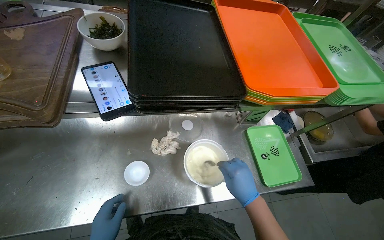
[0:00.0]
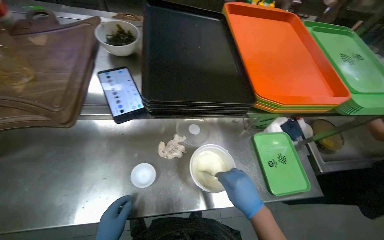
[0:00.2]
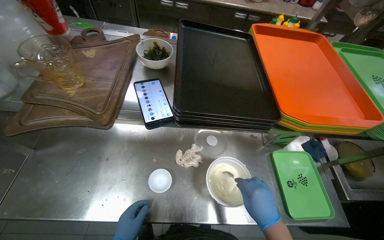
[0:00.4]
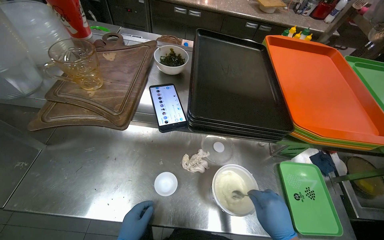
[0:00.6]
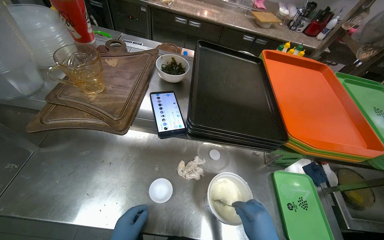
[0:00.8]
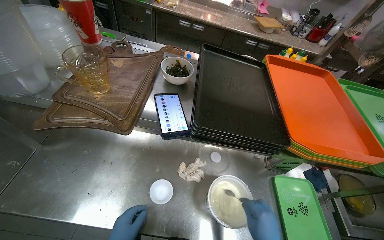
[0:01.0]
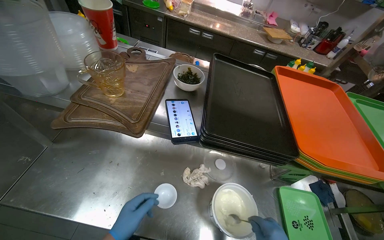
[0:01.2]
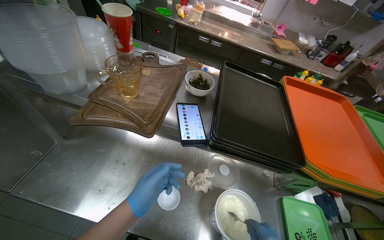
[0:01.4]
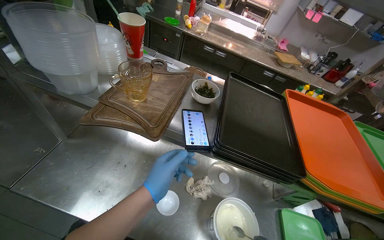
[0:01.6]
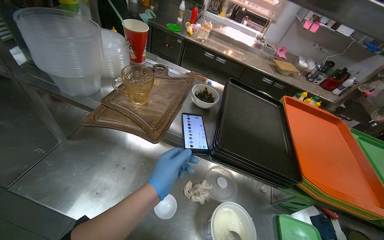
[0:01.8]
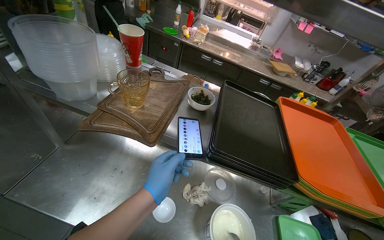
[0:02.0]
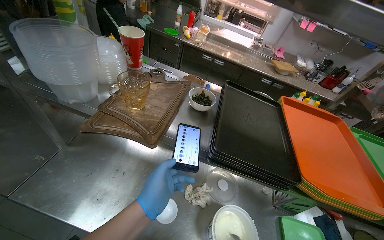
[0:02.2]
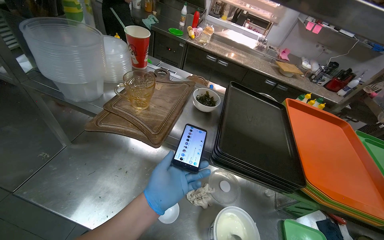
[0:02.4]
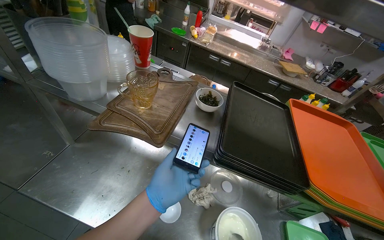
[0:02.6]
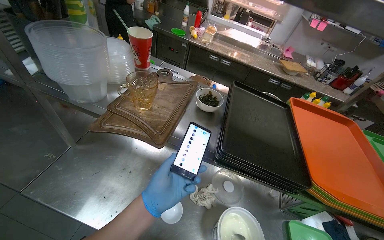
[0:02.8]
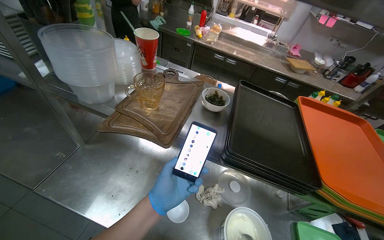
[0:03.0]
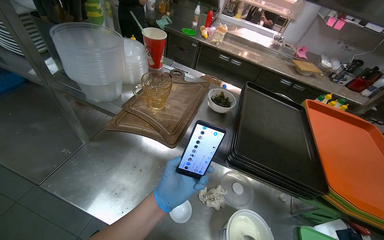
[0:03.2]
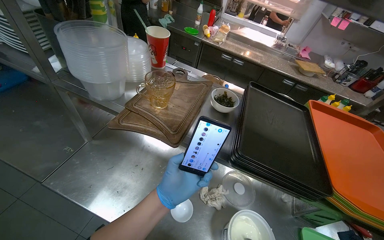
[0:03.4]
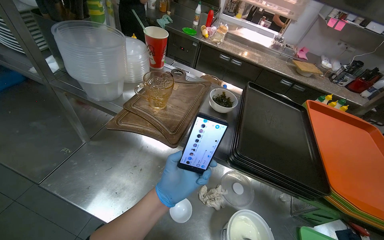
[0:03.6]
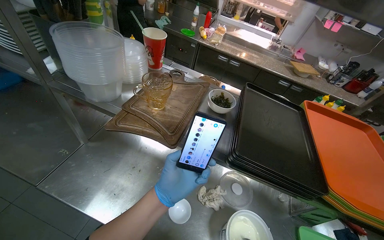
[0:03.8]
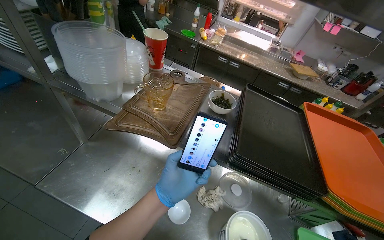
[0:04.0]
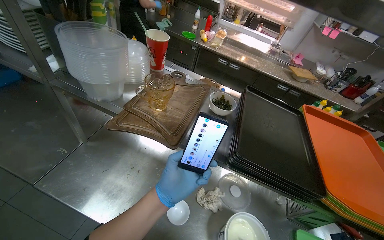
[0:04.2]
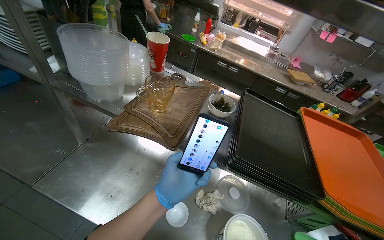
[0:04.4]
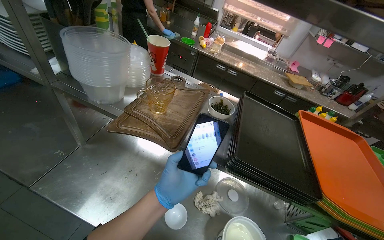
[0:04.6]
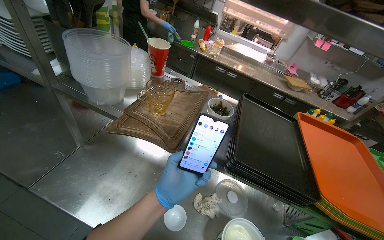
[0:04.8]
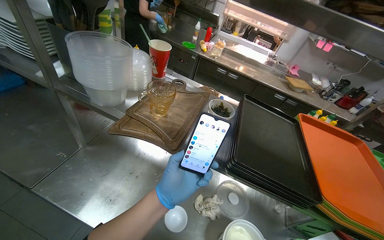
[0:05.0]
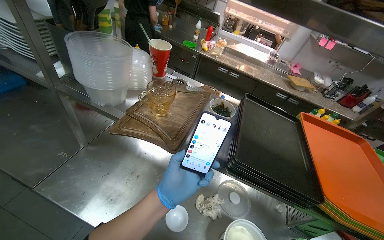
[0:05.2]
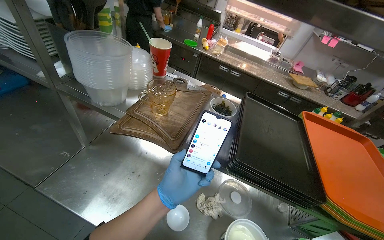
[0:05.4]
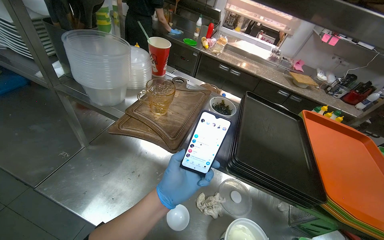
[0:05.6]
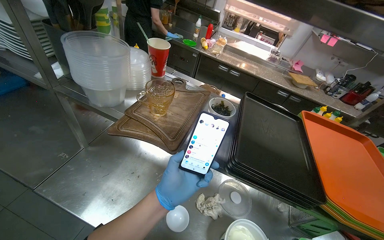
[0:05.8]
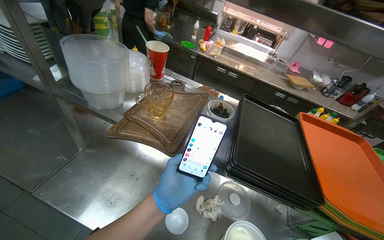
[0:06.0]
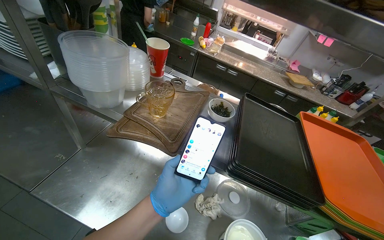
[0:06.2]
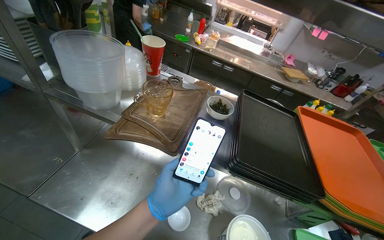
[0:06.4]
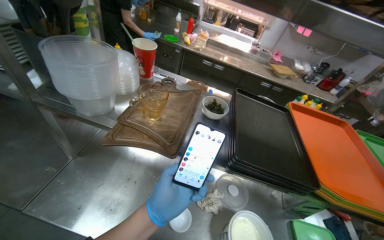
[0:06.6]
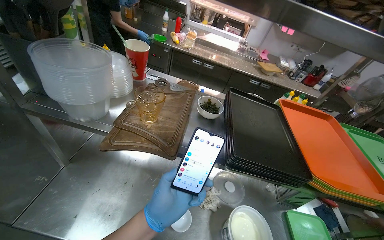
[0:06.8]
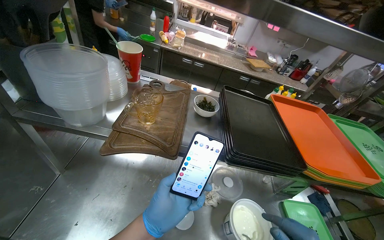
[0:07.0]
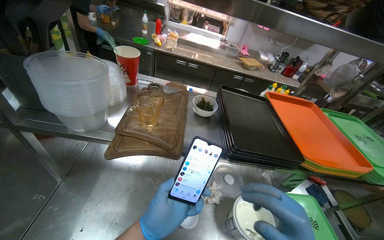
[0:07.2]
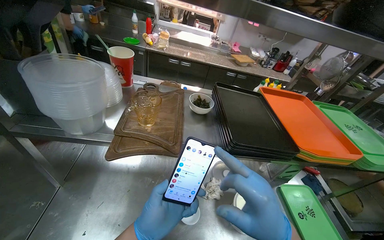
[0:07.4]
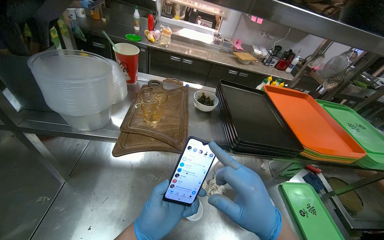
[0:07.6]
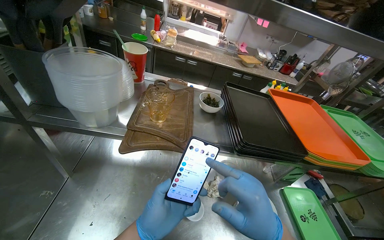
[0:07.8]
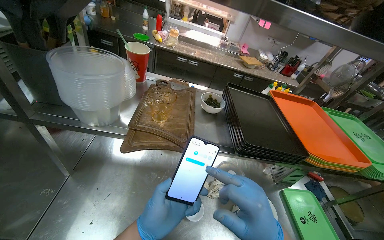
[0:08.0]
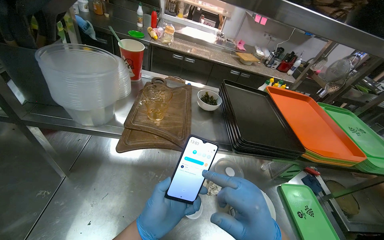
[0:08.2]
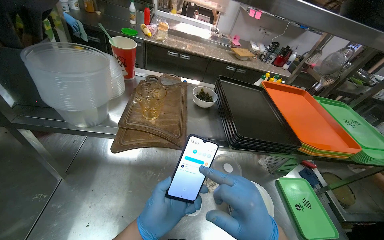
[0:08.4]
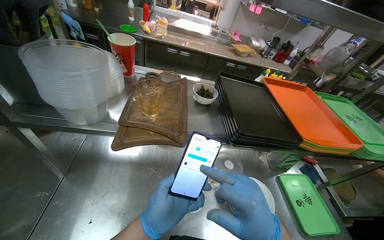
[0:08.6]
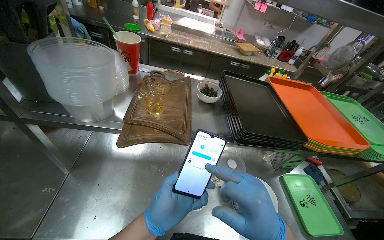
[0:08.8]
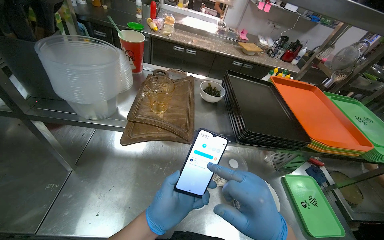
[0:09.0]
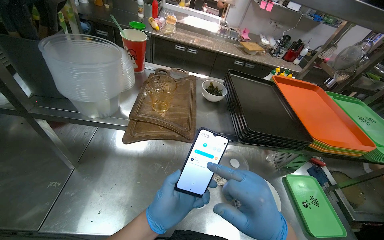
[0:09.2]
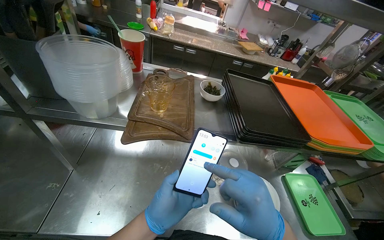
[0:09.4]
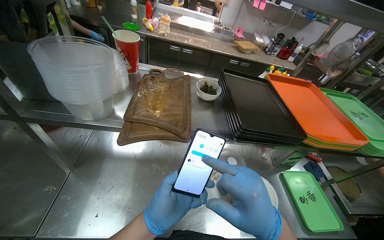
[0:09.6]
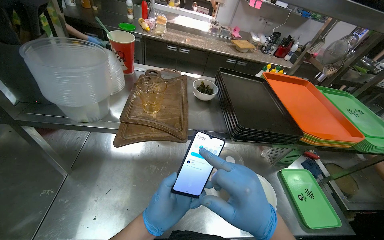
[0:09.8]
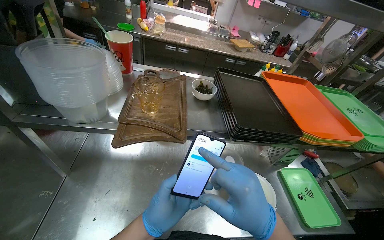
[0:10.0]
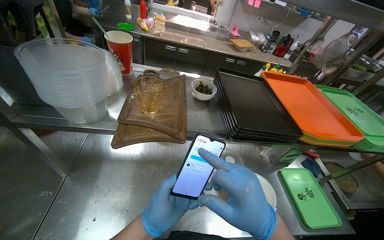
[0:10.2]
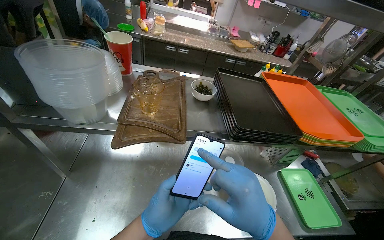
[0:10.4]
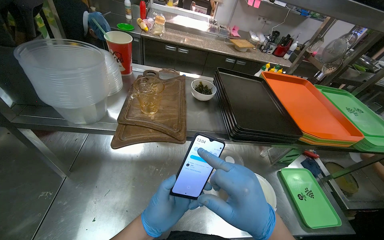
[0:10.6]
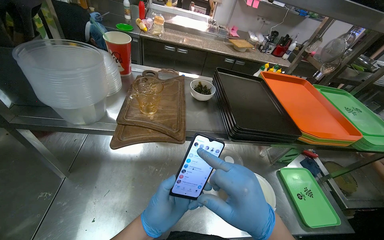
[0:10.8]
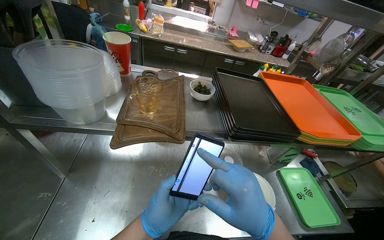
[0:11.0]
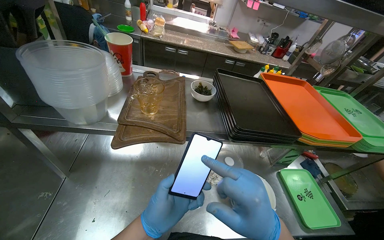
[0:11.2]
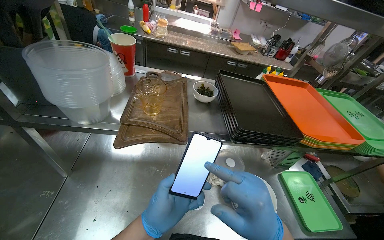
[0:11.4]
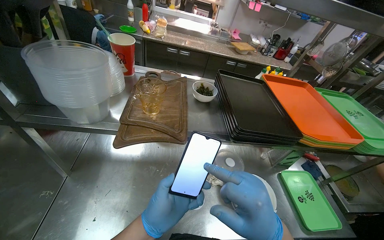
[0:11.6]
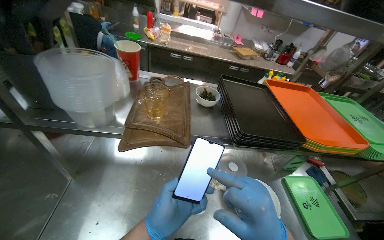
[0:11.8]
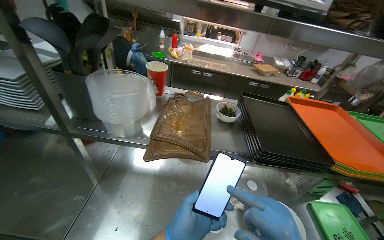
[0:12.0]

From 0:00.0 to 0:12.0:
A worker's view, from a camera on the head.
Job: preparing food.
The whole recording: Transferring product to smaller dish. The worker transfers the product from the white dish into a smaller dish.
From 0:00.0 to 0:01.6: The camera pitches upward, by about 15 degrees.
From 0:06.0 to 0:07.6: The head rotates roughly 20 degrees to the right.
From 0:09.0 to 0:10.4: The hands make small movements and keep their place.

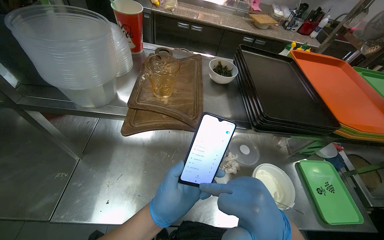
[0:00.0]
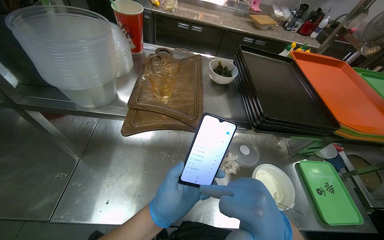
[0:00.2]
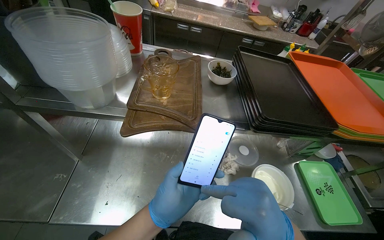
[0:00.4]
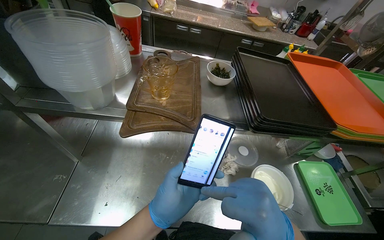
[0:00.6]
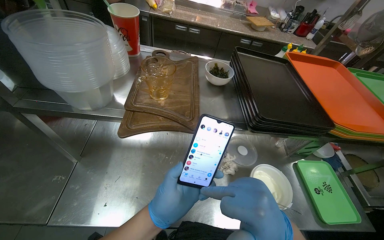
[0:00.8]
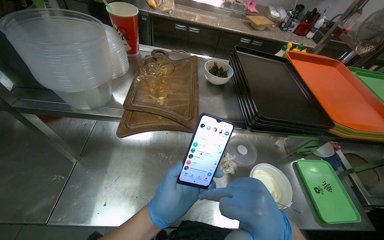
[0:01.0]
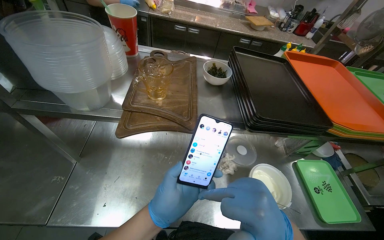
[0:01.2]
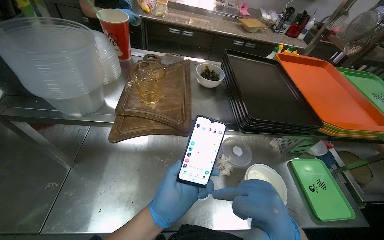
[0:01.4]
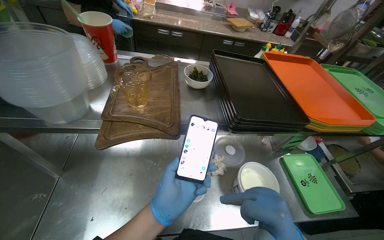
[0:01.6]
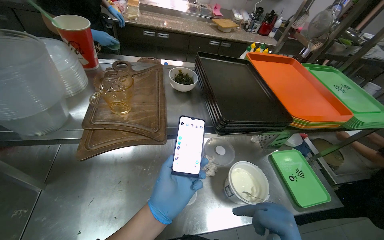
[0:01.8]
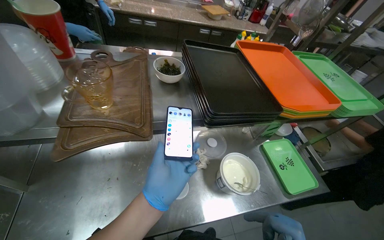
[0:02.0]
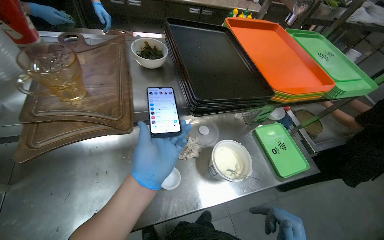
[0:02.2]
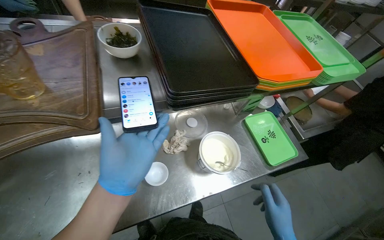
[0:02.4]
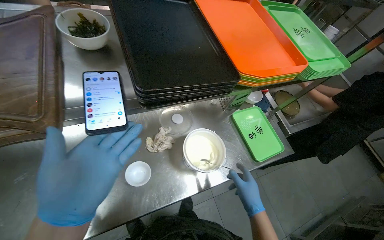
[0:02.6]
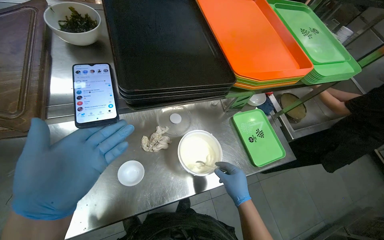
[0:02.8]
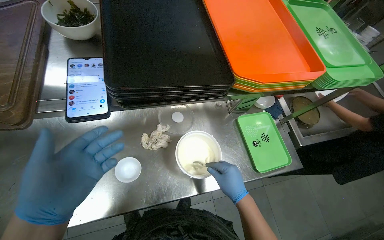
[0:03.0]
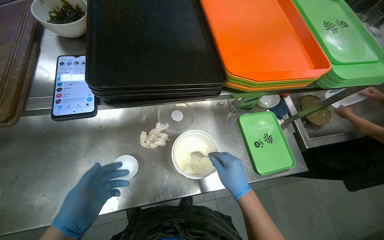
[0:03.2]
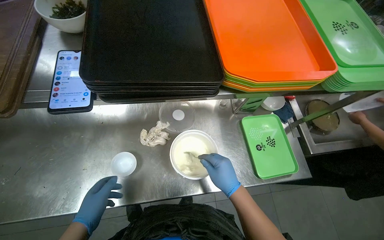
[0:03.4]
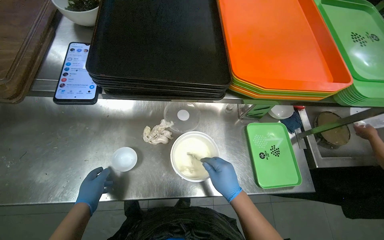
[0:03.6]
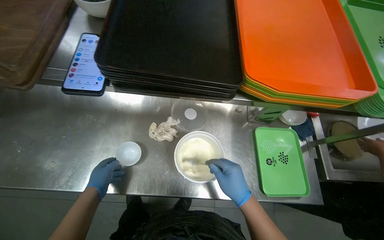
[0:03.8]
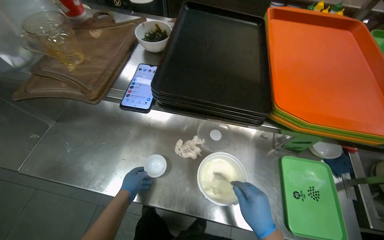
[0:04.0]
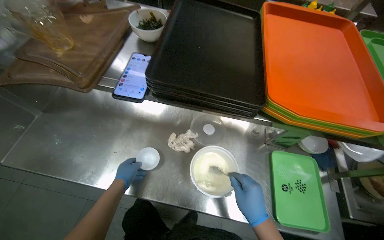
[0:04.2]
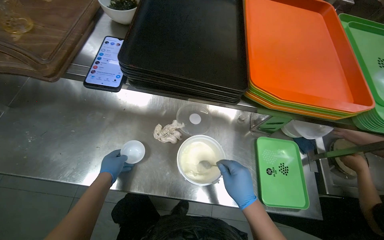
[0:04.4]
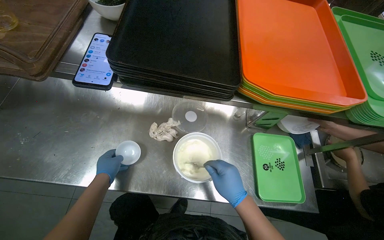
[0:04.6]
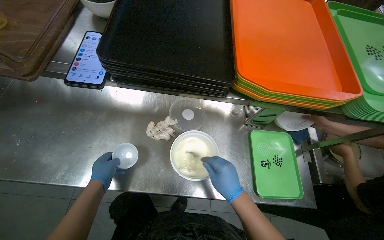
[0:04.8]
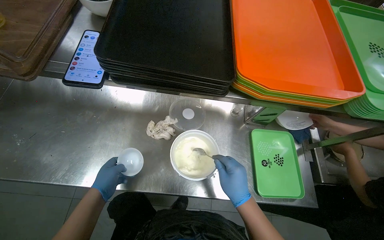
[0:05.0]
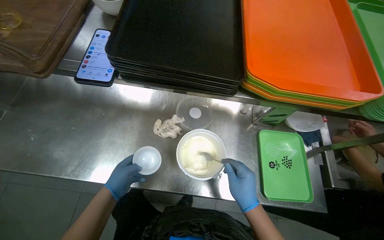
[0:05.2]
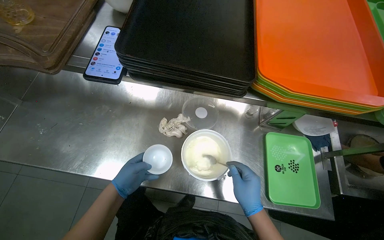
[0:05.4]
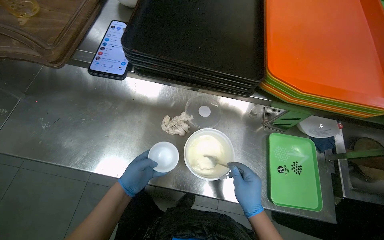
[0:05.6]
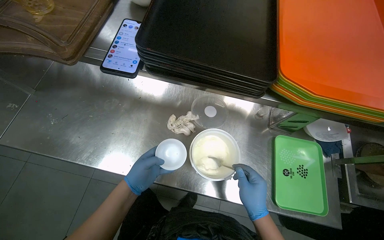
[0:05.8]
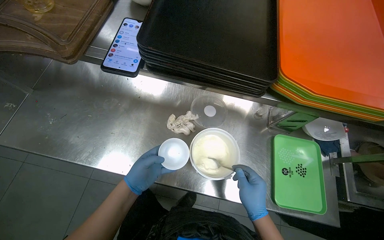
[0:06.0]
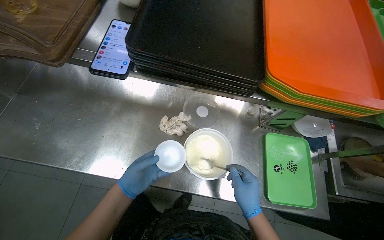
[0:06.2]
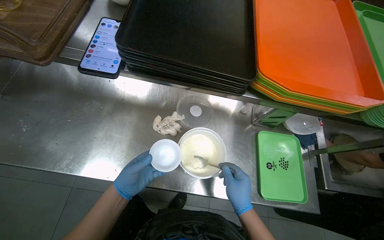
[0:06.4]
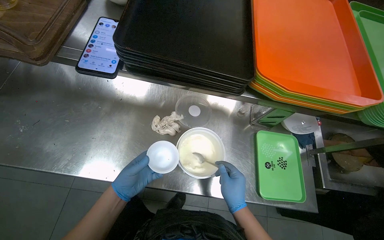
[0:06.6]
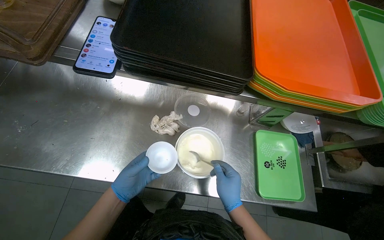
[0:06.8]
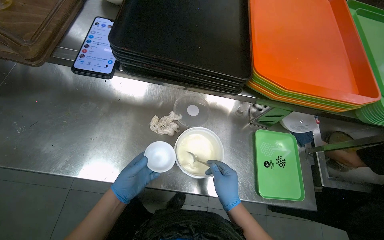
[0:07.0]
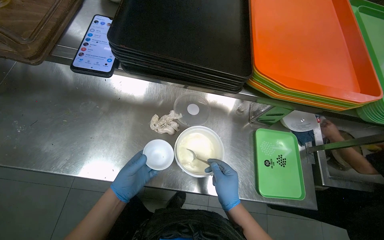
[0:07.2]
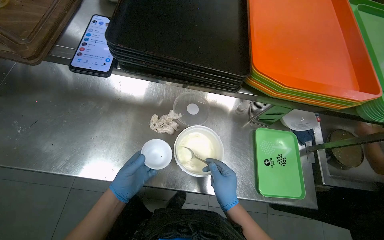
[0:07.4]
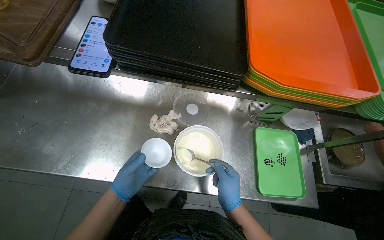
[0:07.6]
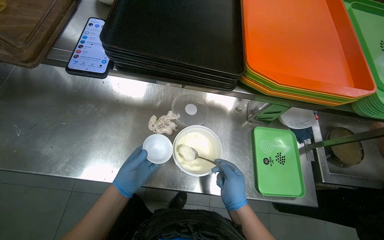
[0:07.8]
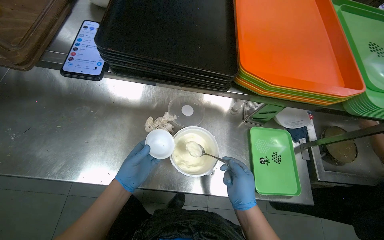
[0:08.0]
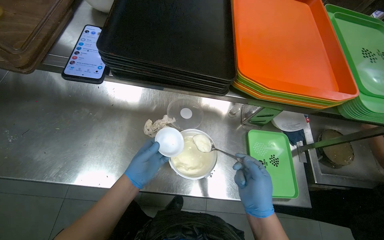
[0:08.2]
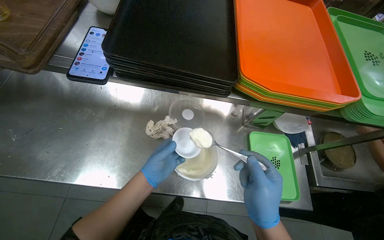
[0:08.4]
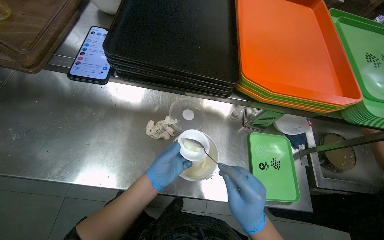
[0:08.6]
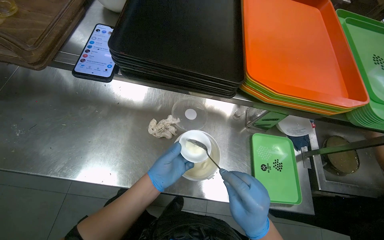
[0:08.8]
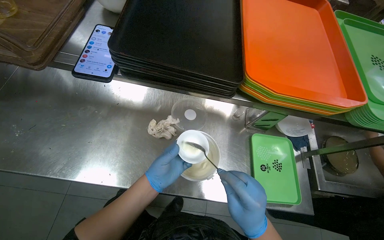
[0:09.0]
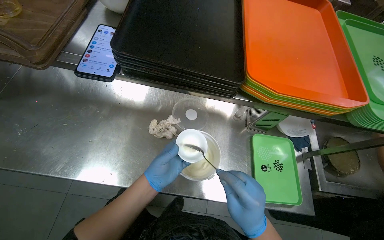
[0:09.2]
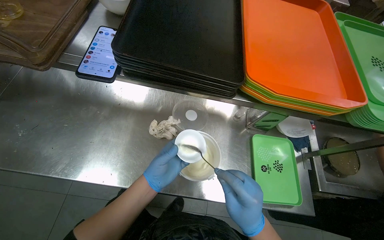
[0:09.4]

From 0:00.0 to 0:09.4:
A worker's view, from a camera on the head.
Job: preparing food.
The whole recording: Transferring product to smaller dish. The worker transfers the product from the white dish into a smaller dish.
From 0:01.6 to 0:03.2: The camera pitches downward, by roughly 15 degrees.
From 0:04.8 to 0:06.2: The left hand goes about 10 cm to the right.
From 0:06.2 to 0:07.8: The hands stay close to where they were, moving slightly.
From 0:07.8 to 0:09.4: The right hand heads nearer to the camera, covering about 10 cm; the left hand travels to the right by about 10 cm.
